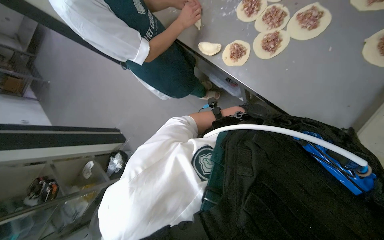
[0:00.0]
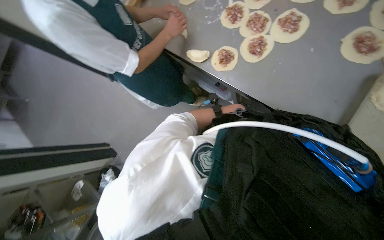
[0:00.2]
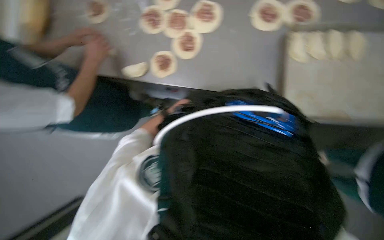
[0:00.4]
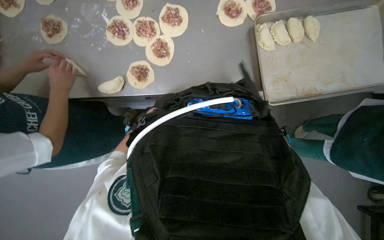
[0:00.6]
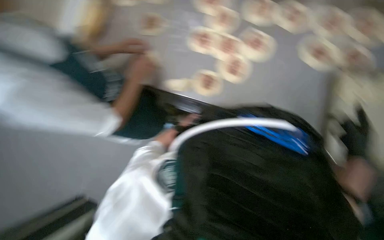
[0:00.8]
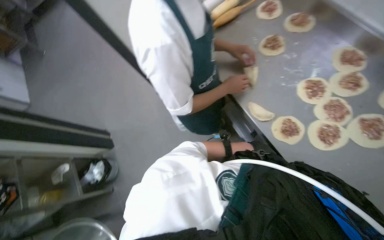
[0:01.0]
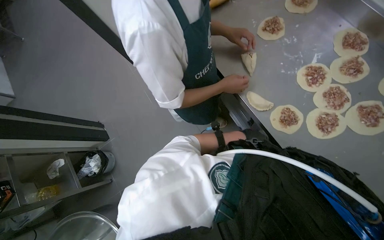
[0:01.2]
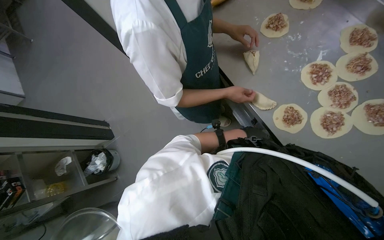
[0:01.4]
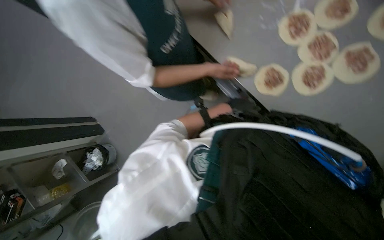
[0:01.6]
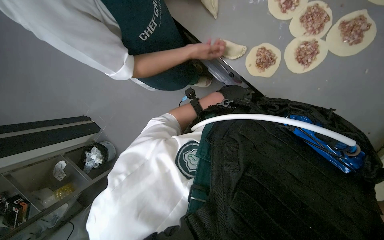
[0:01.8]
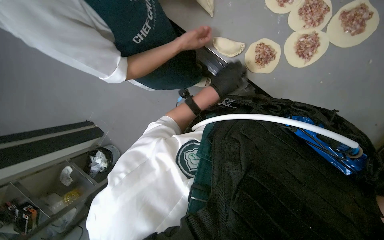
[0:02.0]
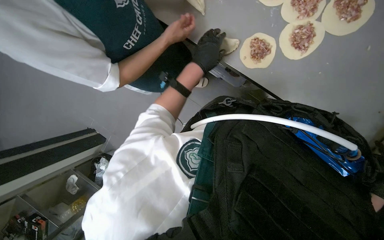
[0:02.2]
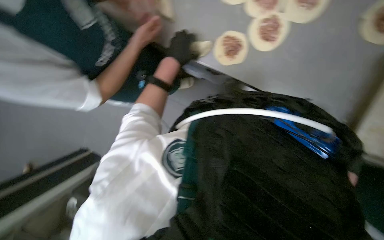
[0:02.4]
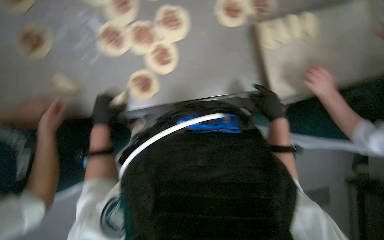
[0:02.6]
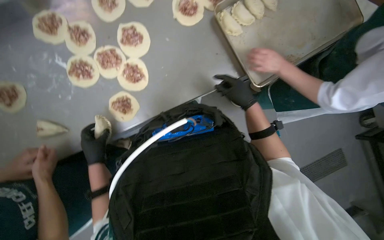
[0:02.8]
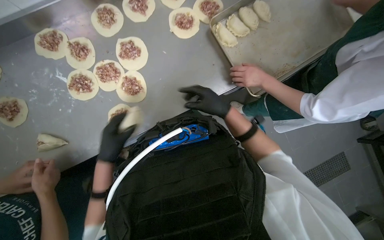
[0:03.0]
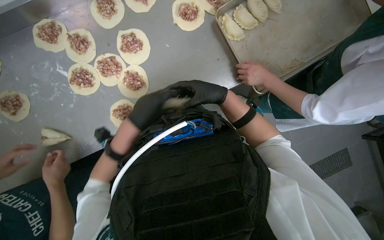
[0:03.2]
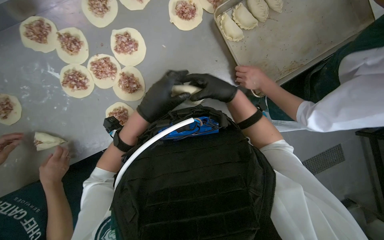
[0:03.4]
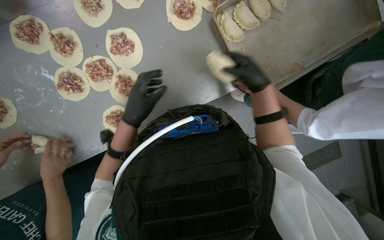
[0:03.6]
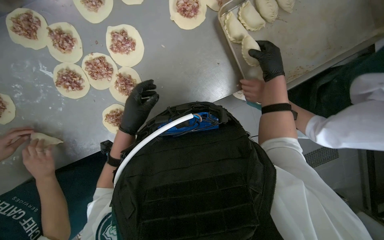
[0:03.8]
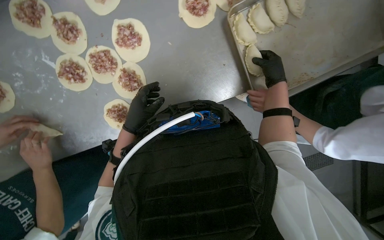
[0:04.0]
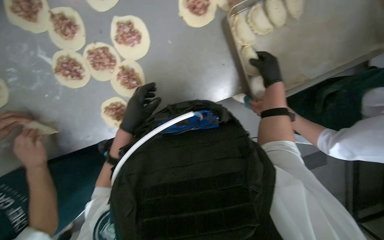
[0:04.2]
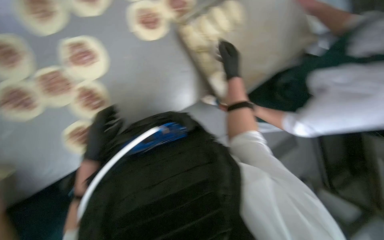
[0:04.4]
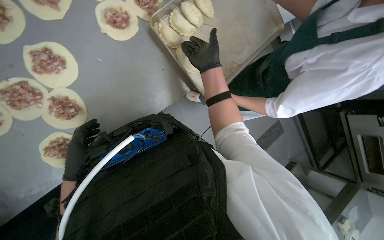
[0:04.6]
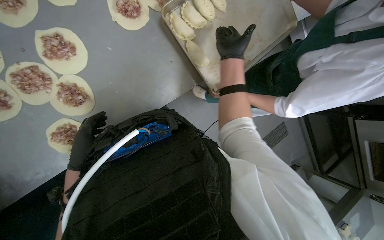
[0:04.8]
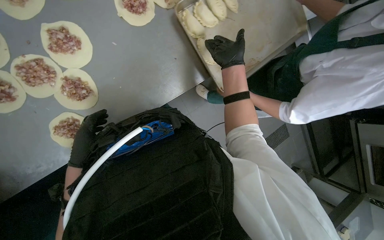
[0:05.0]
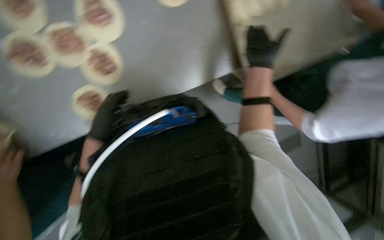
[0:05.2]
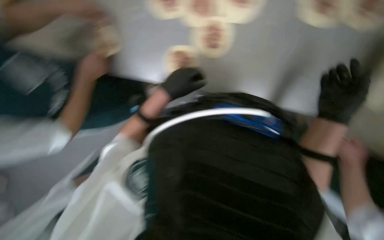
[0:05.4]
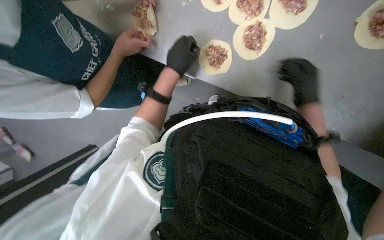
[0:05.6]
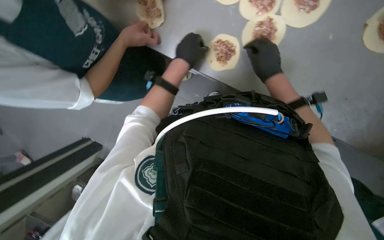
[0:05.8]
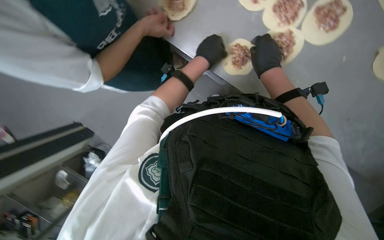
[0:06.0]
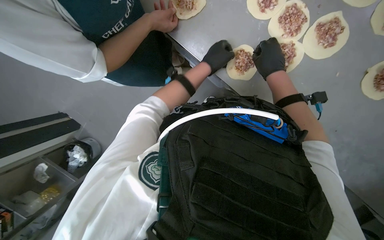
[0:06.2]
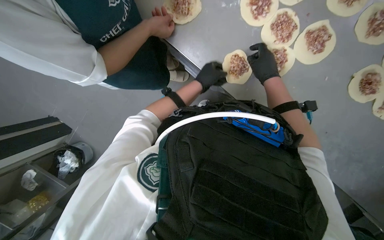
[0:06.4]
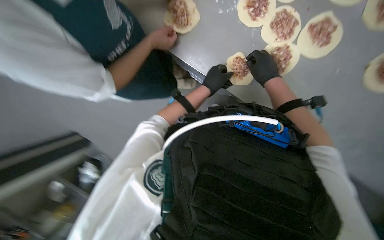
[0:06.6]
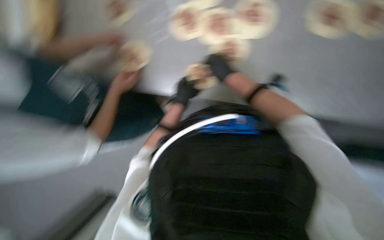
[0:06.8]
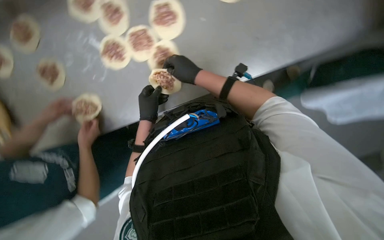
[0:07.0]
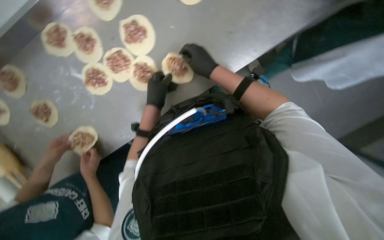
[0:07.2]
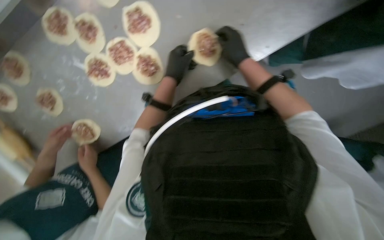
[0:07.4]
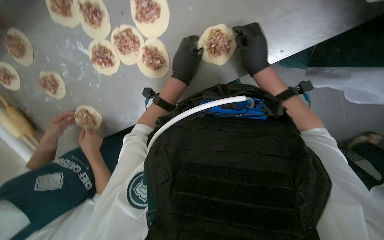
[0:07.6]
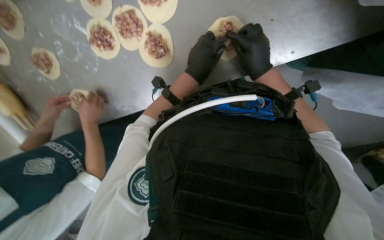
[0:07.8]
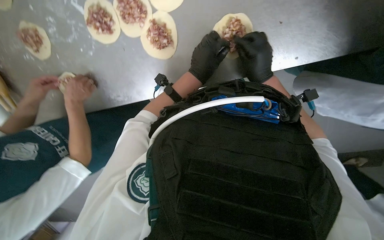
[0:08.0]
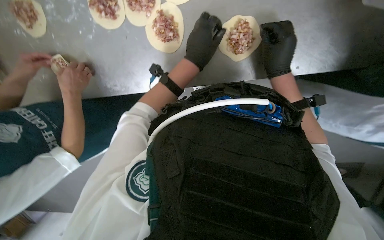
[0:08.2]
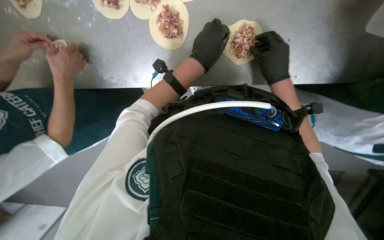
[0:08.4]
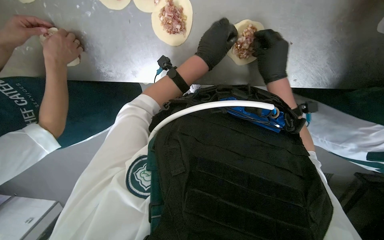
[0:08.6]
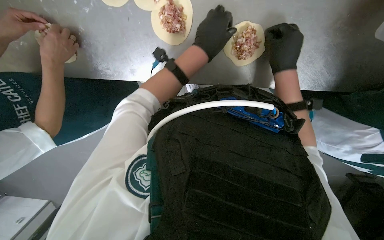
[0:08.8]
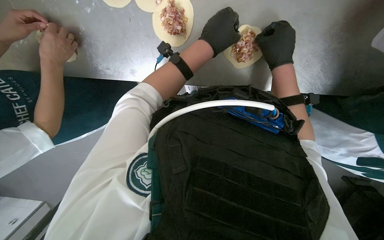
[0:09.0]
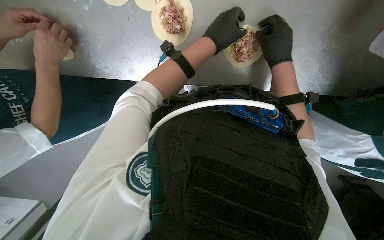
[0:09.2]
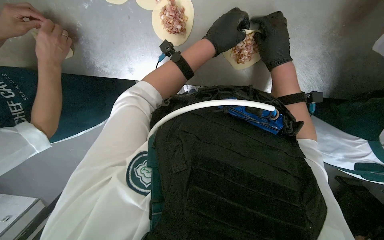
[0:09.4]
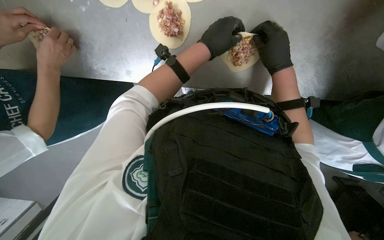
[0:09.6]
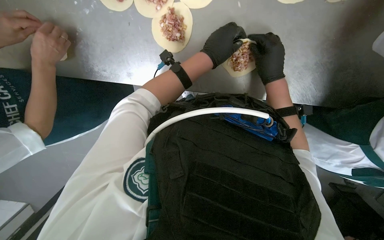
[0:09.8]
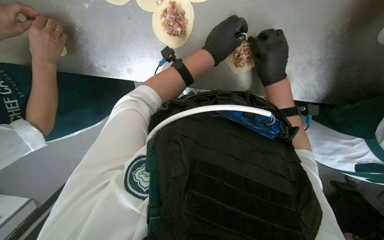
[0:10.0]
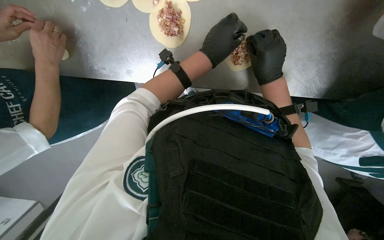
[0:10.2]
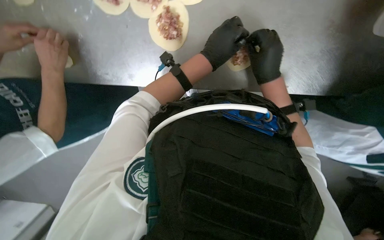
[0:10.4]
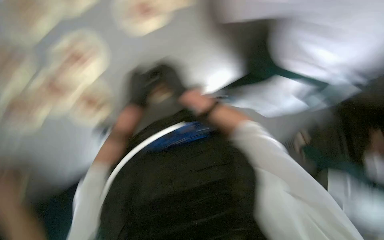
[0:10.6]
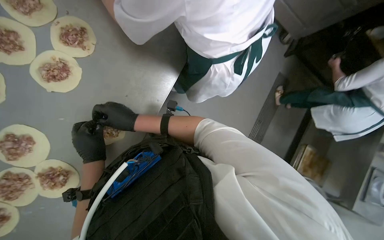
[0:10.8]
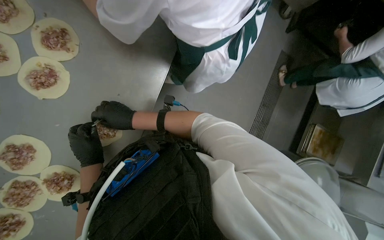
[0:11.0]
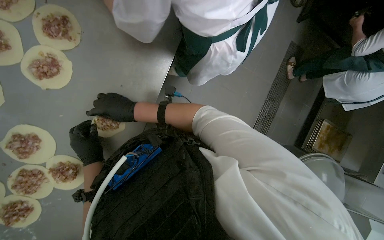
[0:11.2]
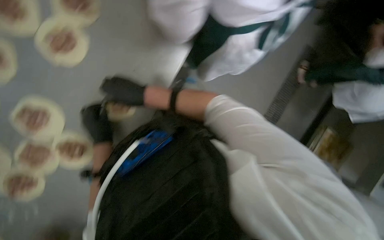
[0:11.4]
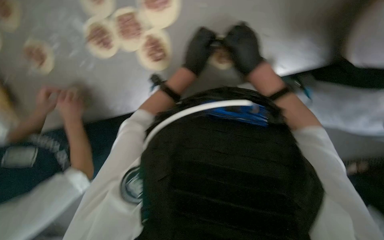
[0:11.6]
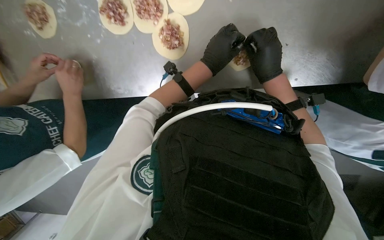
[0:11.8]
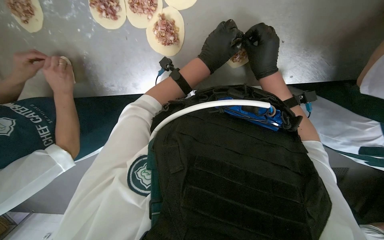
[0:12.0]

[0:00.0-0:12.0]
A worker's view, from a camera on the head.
Job: preparing food.
The whole recording: Folding meat-filled dough into dumplings. The worker folds dough filled with meat into dumplings and places them on a baking sheet.
0:01.6 to 0:03.0: The scene turns about 55 degrees counterclockwise in the picture.
0:03.0 to 0:04.4: The left hand reaches about 10 cm to the right, then returns.
0:04.4 to 0:06.0: The scene turns some 70 degrees clockwise in the picture.
0:06.0 to 0:07.6: The scene rotates counterclockwise by some 35 degrees.
0:07.6 to 0:09.0: Everything in view rotates roughly 25 degrees clockwise.
0:09.0 to 0:10.4: The hands are busy where they are.
0:10.4 to 0:12.0: The view tilts some 20 degrees downward. The scene rotates clockwise by roughly 45 degrees.

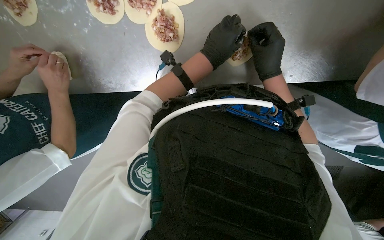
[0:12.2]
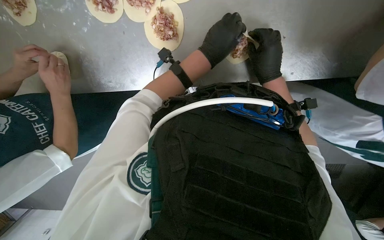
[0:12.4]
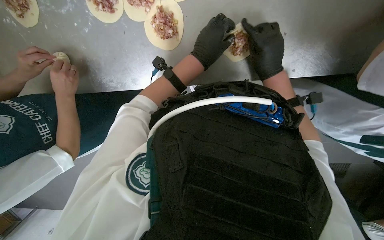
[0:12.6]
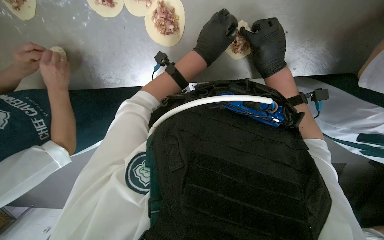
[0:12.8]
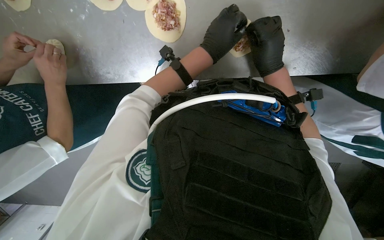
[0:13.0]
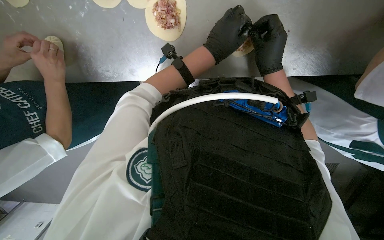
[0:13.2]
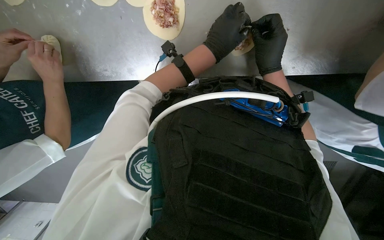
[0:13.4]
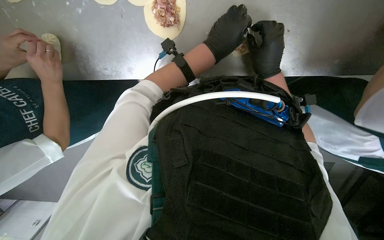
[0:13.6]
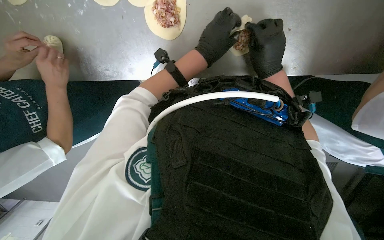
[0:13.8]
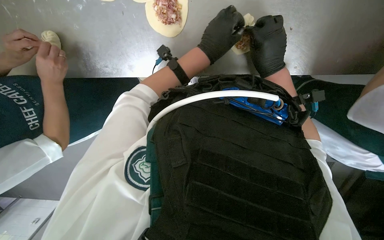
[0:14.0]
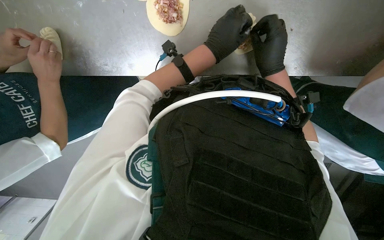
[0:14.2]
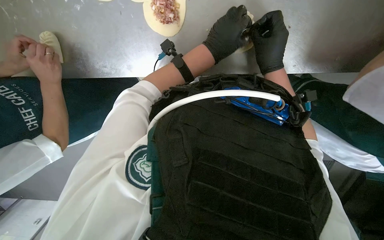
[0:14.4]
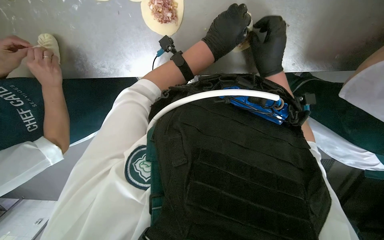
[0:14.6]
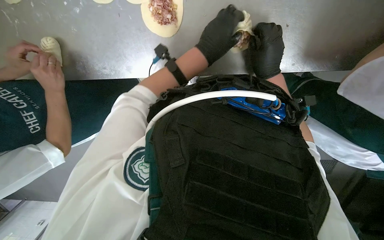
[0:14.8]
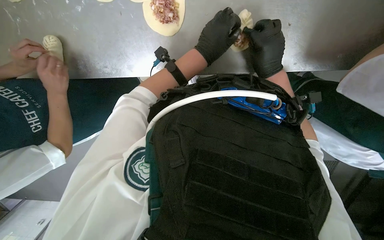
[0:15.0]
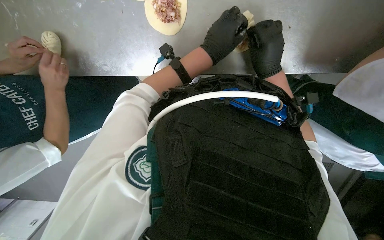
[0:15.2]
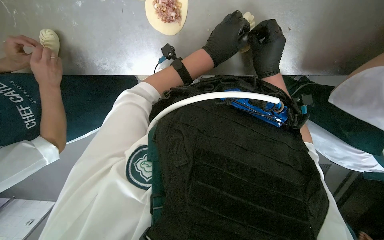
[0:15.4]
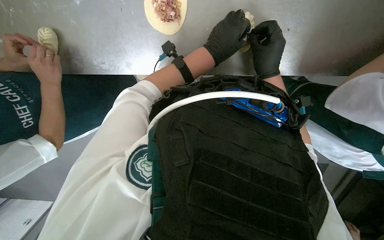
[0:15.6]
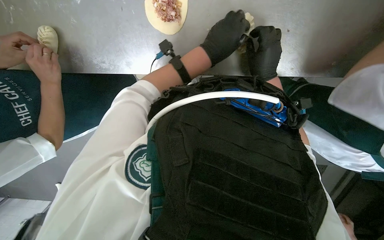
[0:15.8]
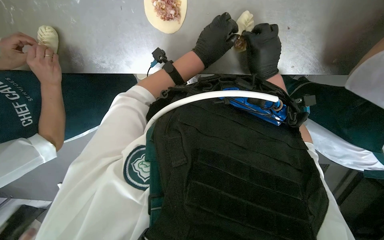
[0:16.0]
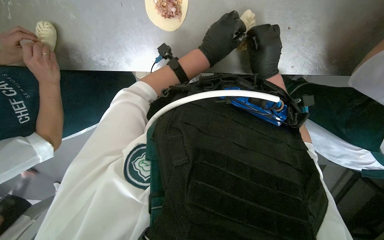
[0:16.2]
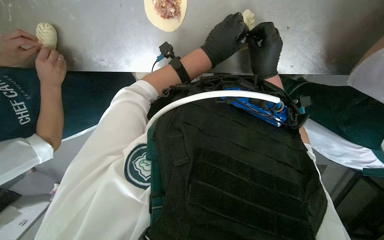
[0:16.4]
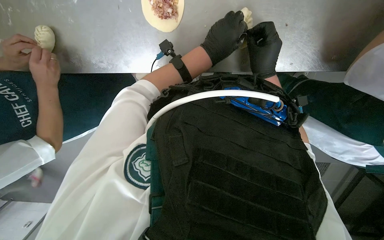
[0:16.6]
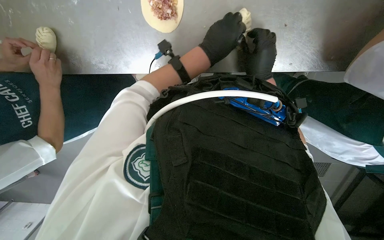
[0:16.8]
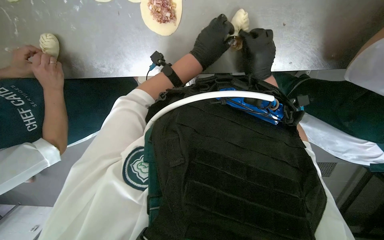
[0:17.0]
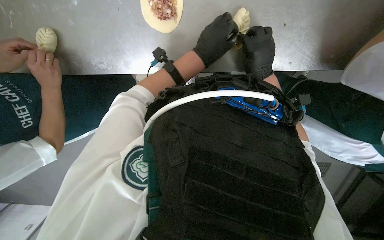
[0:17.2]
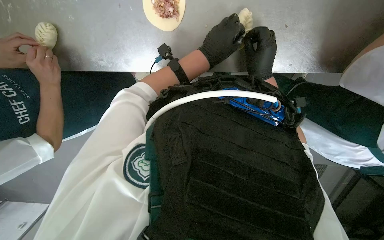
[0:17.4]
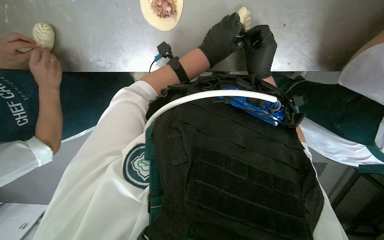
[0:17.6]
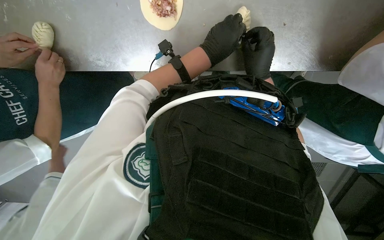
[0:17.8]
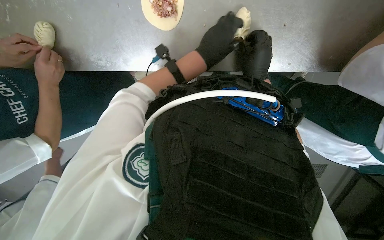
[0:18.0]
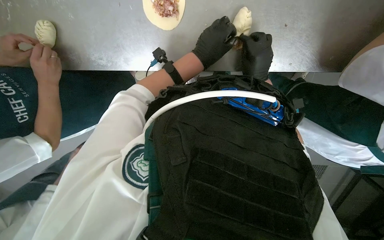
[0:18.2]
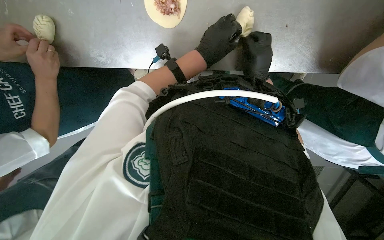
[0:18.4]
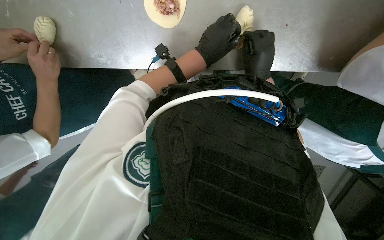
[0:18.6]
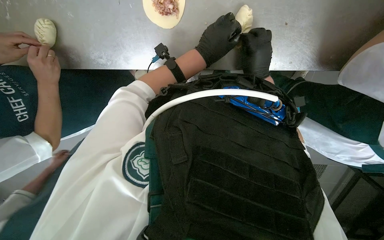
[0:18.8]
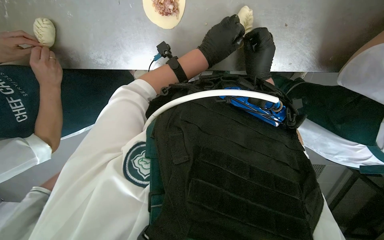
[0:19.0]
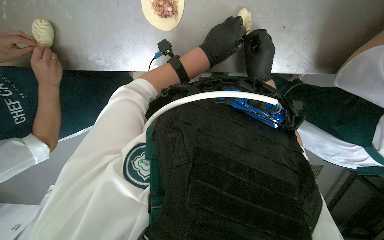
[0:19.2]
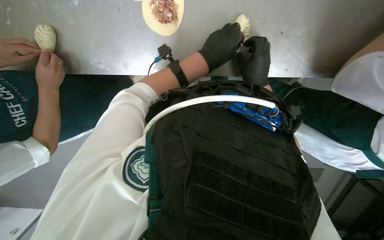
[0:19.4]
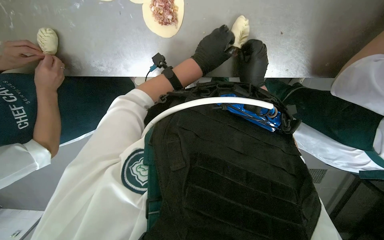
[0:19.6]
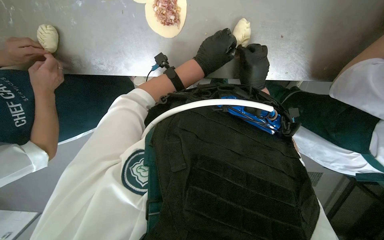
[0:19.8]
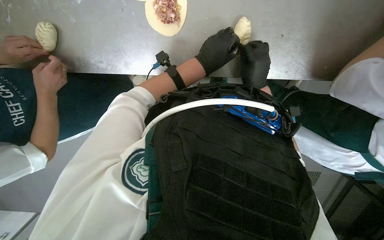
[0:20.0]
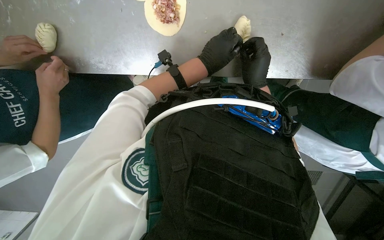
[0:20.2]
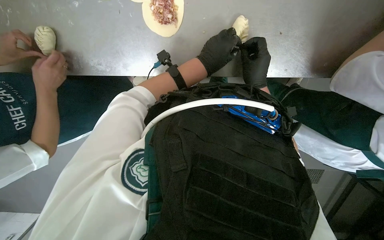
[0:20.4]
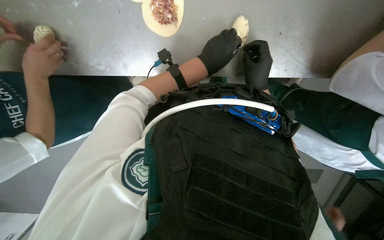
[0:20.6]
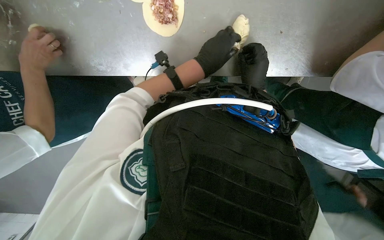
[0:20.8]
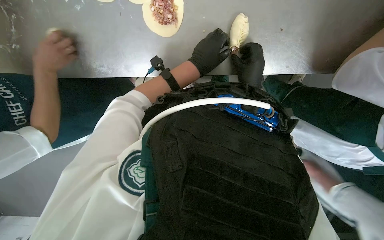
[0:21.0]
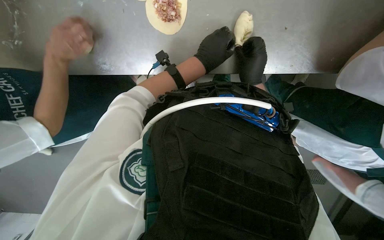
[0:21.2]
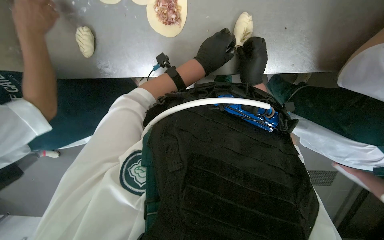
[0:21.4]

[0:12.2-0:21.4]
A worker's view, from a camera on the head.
Job: preparing food.
The whole recording: Folding meat-filled dough into dumplings. The worker folds dough filled with meat into dumplings and places them on a baking sheet.
0:12.2 to 0:21.4: The hands make small movements and keep their place.
